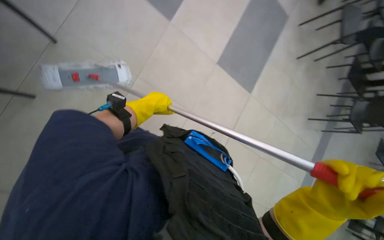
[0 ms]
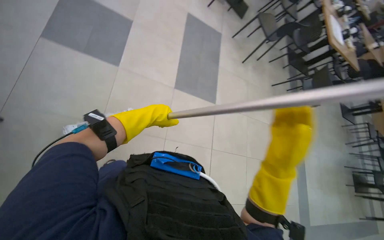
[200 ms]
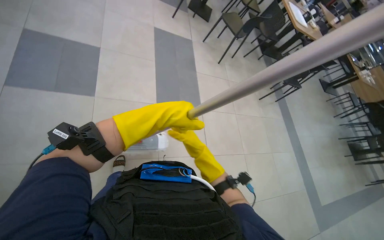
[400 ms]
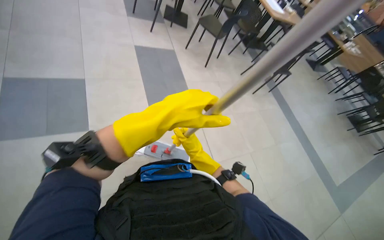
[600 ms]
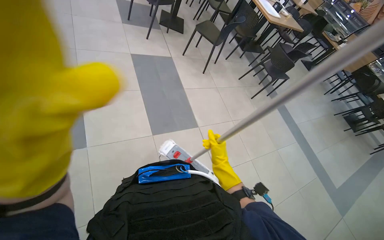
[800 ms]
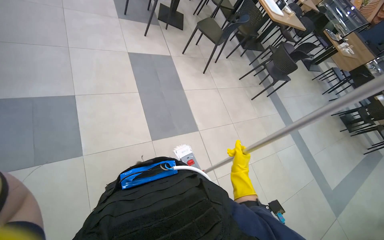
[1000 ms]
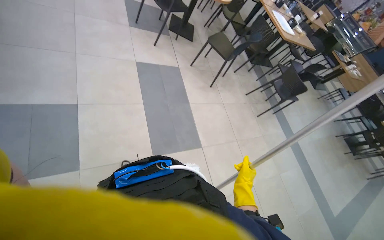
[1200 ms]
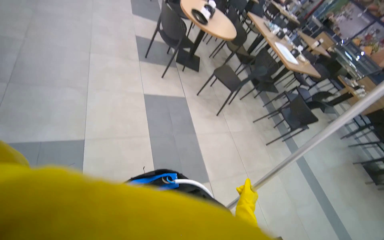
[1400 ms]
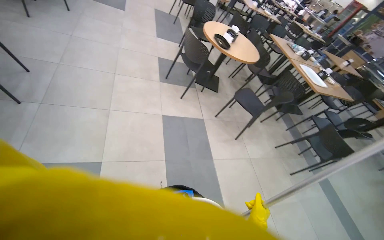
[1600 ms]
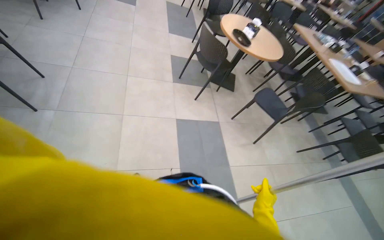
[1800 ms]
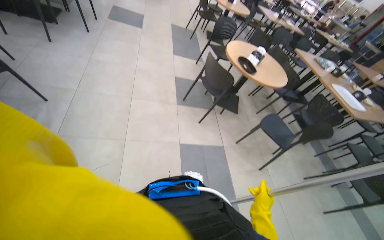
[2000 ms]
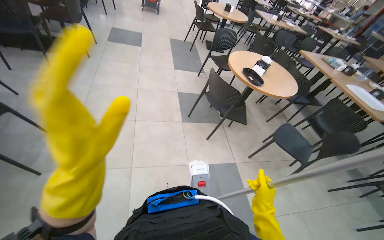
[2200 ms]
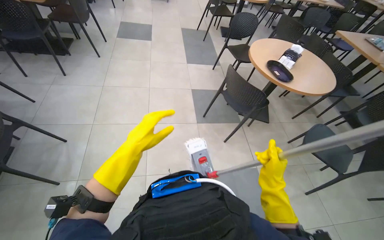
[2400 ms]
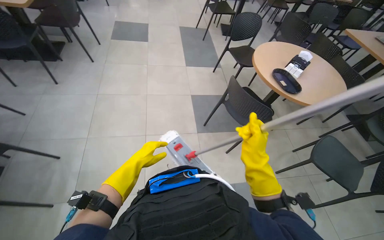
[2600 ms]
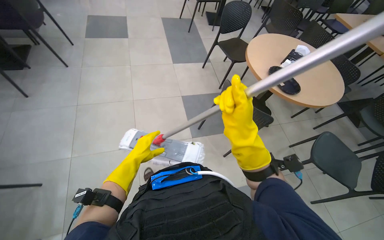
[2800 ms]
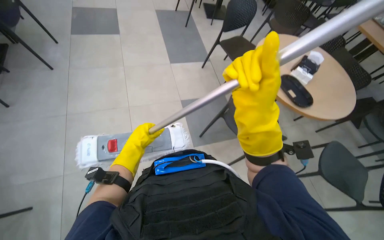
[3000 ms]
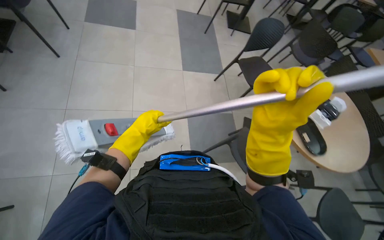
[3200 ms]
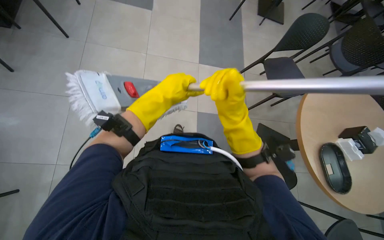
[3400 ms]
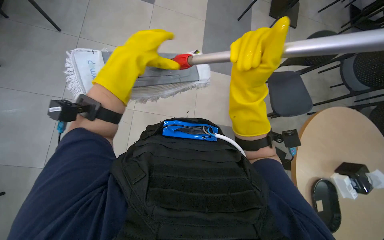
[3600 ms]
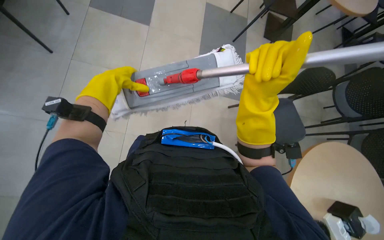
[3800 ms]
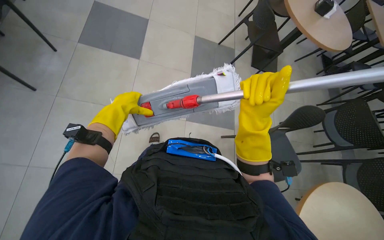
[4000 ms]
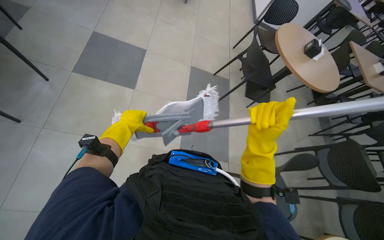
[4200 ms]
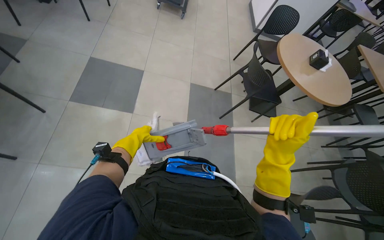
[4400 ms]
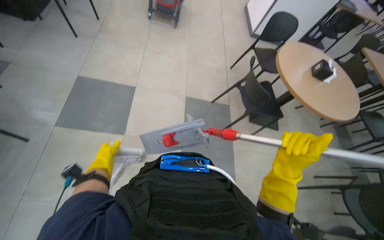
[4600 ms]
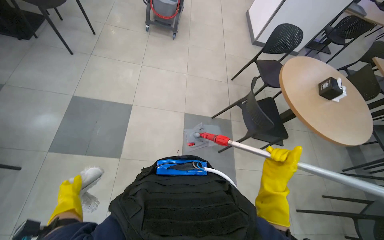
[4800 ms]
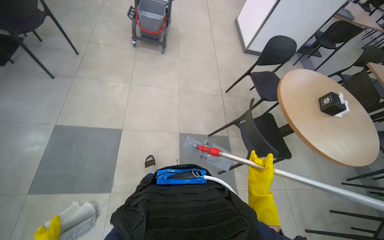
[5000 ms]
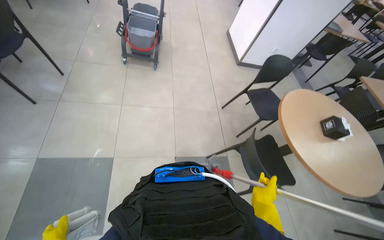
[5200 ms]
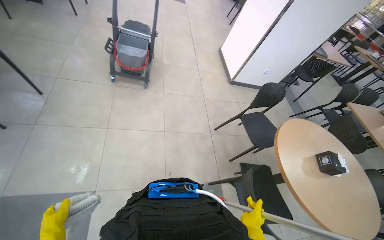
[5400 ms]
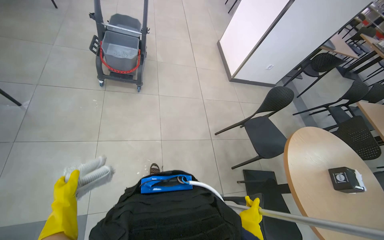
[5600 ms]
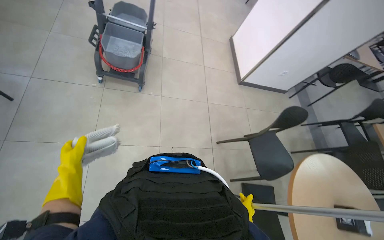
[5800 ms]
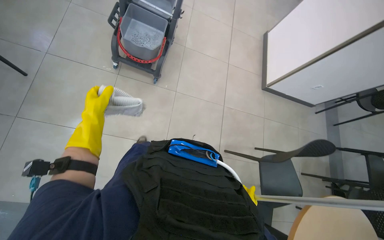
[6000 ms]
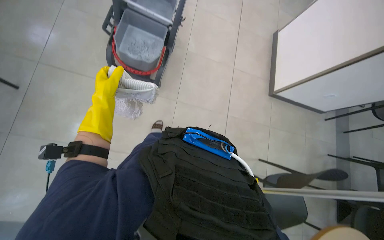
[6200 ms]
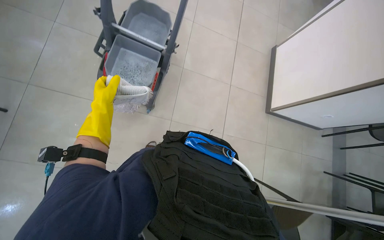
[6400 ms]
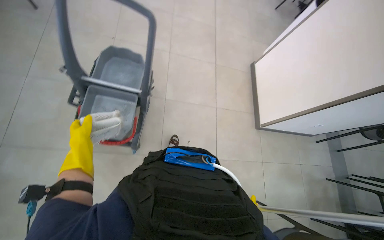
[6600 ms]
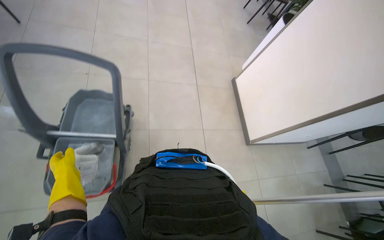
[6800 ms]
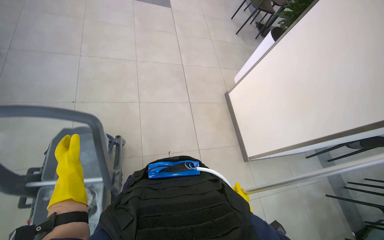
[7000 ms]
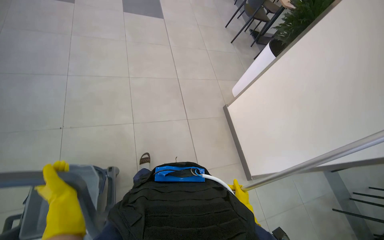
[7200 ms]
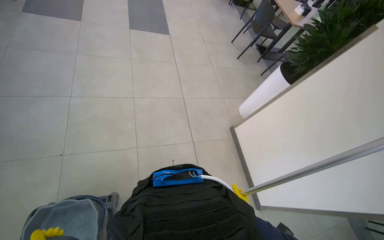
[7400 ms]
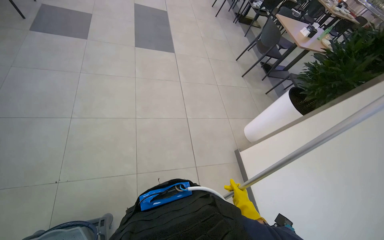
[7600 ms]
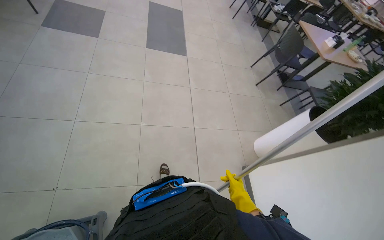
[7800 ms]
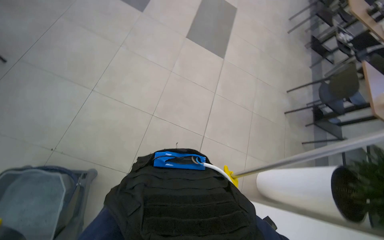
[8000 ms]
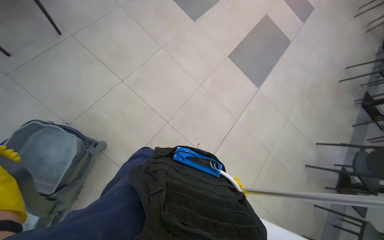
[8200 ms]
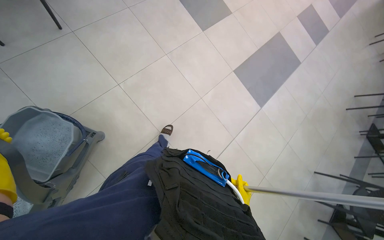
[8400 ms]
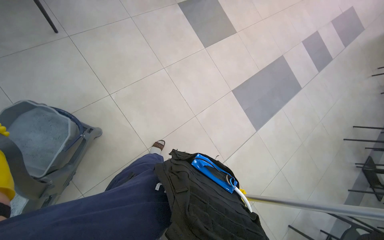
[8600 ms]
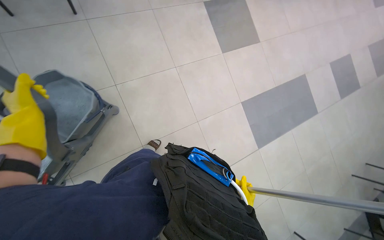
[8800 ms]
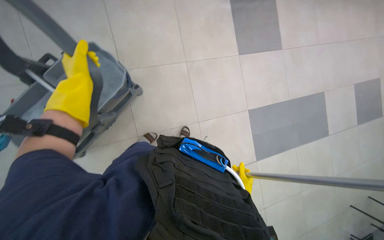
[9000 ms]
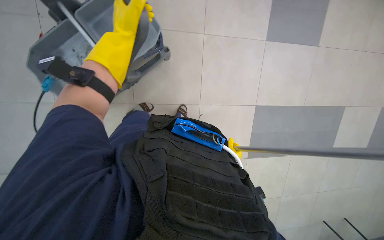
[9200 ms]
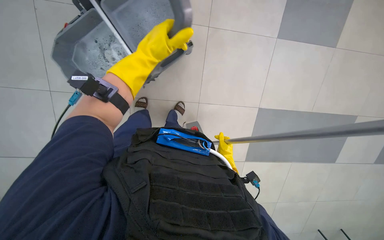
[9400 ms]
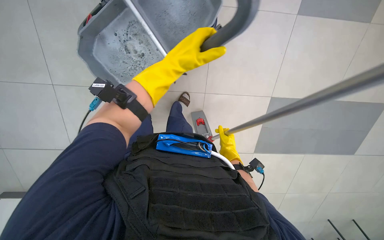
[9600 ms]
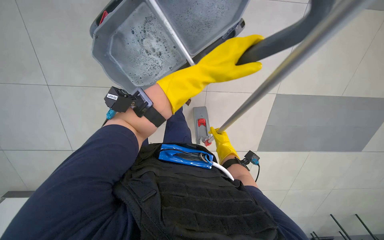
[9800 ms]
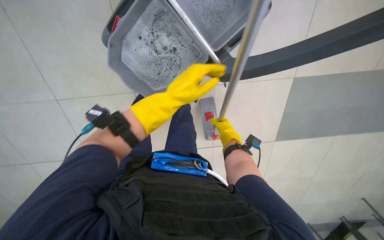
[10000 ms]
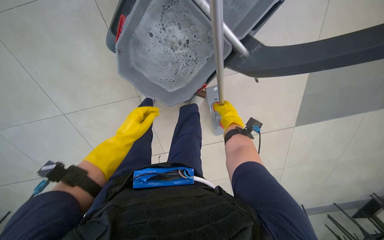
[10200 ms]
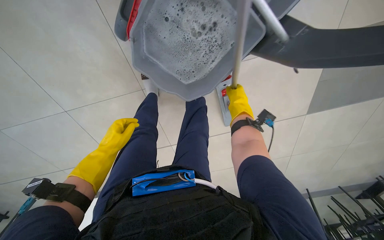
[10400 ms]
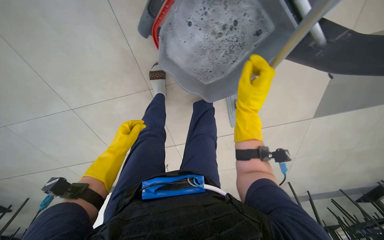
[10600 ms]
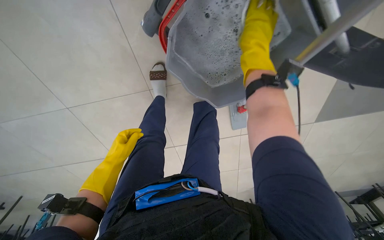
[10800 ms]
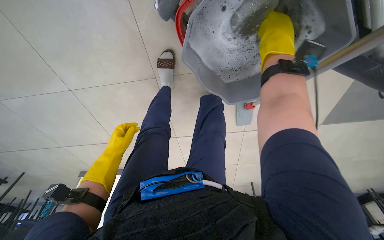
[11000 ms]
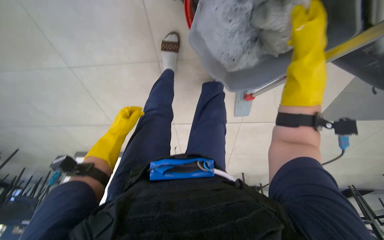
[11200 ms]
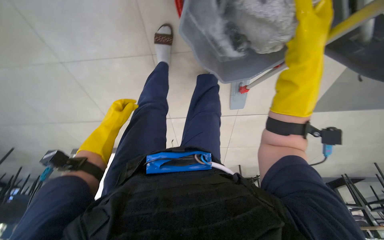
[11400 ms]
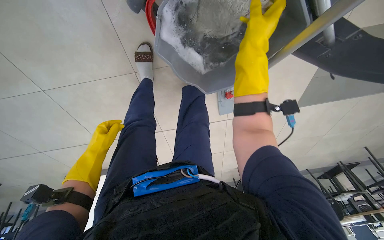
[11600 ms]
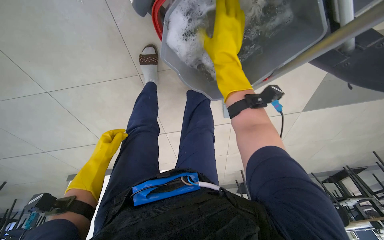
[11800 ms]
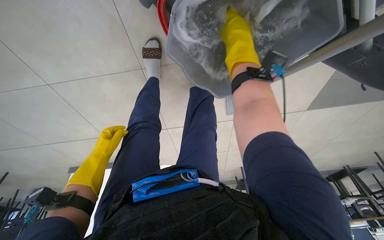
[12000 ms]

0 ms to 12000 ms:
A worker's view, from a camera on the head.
Job: preparing cleaning supplies.
The whole recording: Cleaning mop head. The worker removes the mop head and wrings it in the bucket.
0 ms to 1600 ms: The camera travels approximately 80 cm. The camera pitches upward, by about 20 degrees. The scene turns roughly 25 degrees counterclockwise in the picture.
1600 ms to 3000 ms: The head travels about 1 m.
3000 ms to 4400 ms: The camera travels approximately 60 cm. The wearer looks roughly 15 degrees further upward.
4400 ms to 6000 ms: The wearer moves roughly 1.5 m.
6000 ms to 7600 ms: The camera travels some 1.5 m.
7600 ms to 9000 ms: The camera travels roughly 90 cm. The head turns to the left by roughly 85 degrees.
9000 ms to 10400 ms: The view tilts approximately 25 degrees downward. The left hand moves down the picture, approximately 30 cm, and goes to the right and returns, some 35 cm each way, while the right hand shifts roughly 35 cm up the picture.
10400 ms to 12000 ms: The right hand goes approximately 25 cm up the picture, to the left and nearer to the camera.

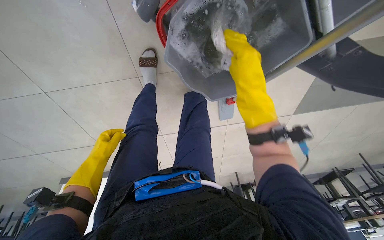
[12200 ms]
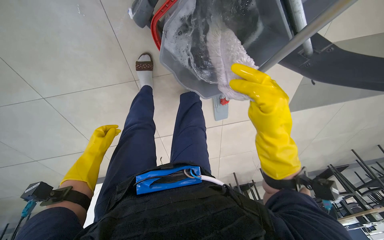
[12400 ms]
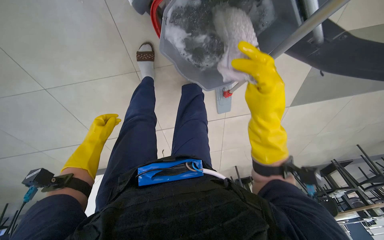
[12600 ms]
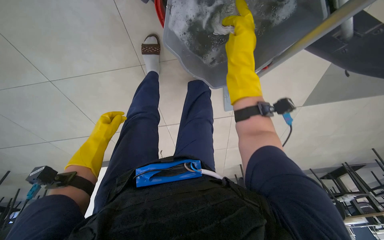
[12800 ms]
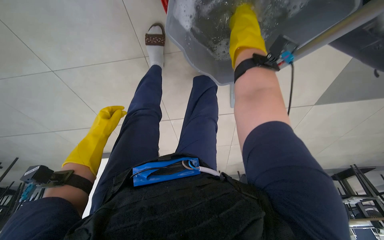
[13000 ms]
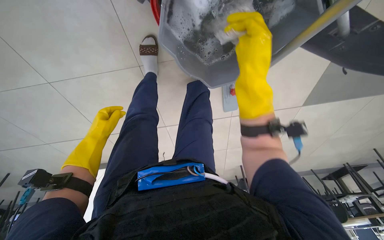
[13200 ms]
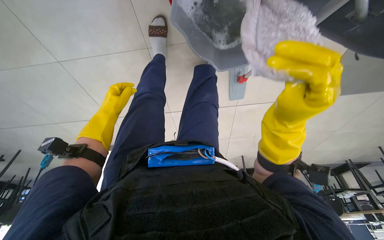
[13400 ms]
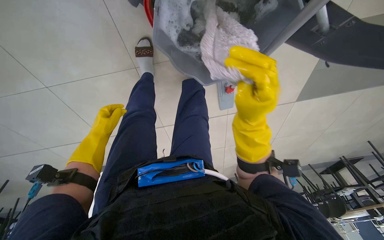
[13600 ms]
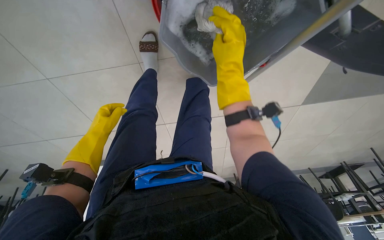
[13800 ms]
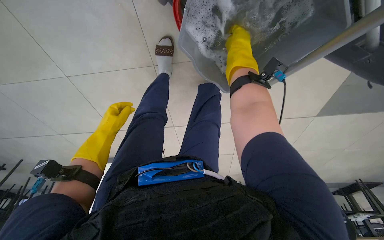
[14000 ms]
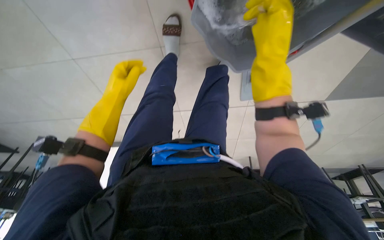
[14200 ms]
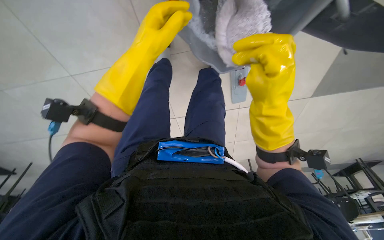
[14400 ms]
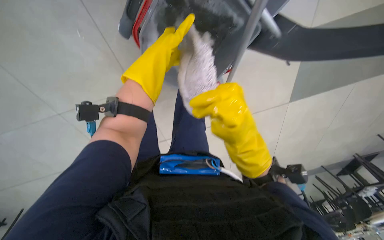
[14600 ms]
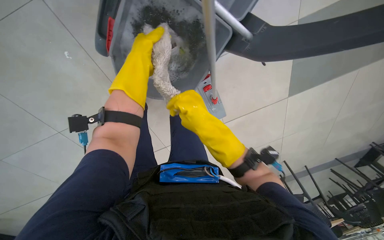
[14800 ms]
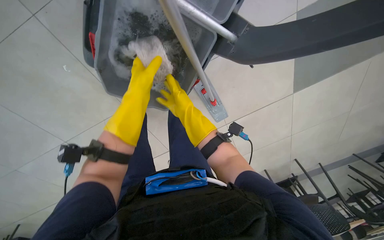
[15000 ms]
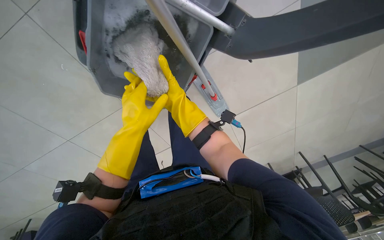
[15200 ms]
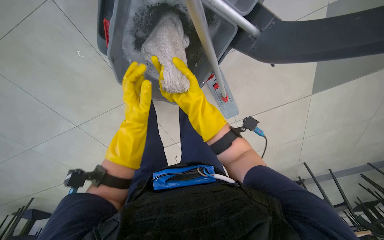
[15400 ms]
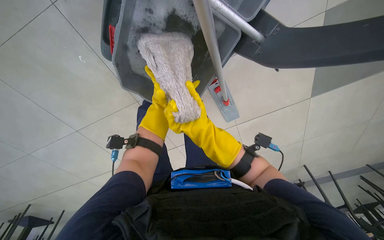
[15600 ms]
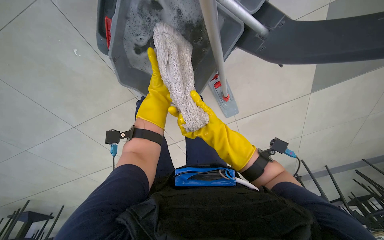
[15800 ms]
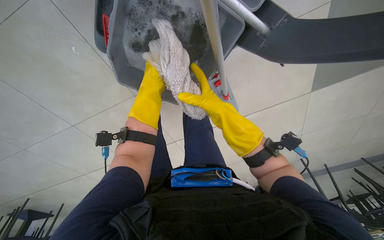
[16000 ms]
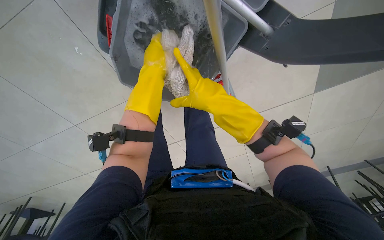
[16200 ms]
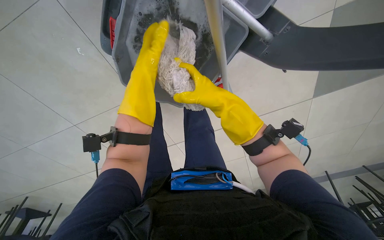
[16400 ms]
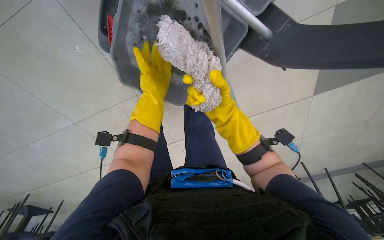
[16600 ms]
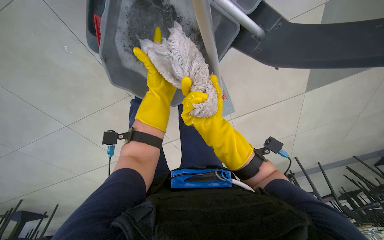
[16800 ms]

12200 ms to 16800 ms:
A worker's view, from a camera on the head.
Job: preparing cleaning supplies.
The whole recording: Cleaning mop head. The worker removes the mop head and wrings it in the bucket.
12200 ms to 13800 ms: The right hand moves up and down the picture over roughly 20 cm, changing direction 3 times.
13800 ms to 15200 ms: The left hand moves to the right and nearer to the camera, roughly 35 cm. Meanwhile the right hand swings nearer and farther, approximately 25 cm each way, with 2 reversals.
15200 ms to 16800 ms: The left hand shifts approximately 15 cm up the picture and farther from the camera.

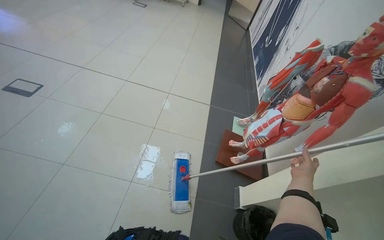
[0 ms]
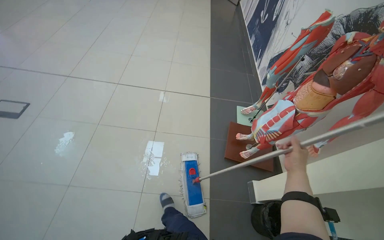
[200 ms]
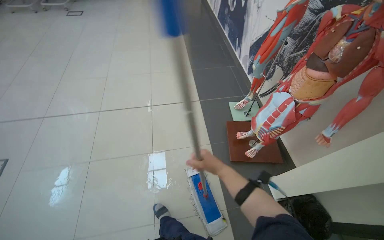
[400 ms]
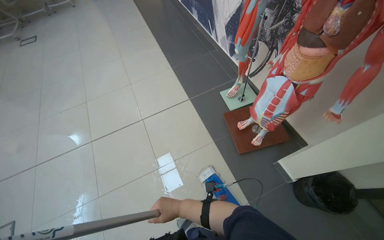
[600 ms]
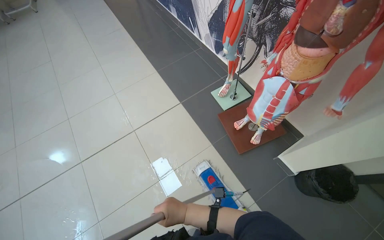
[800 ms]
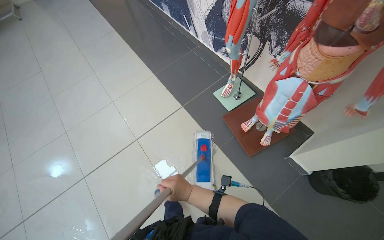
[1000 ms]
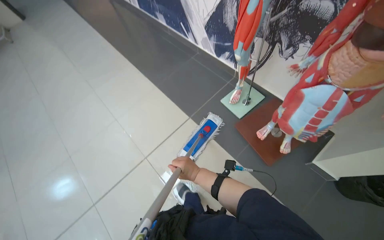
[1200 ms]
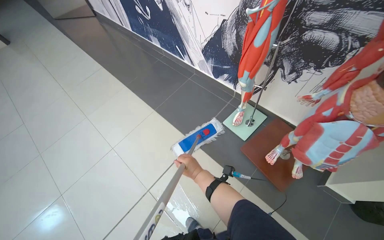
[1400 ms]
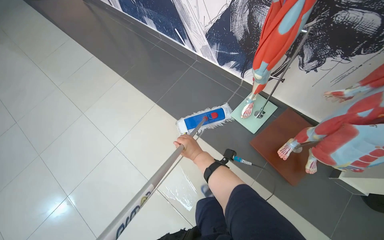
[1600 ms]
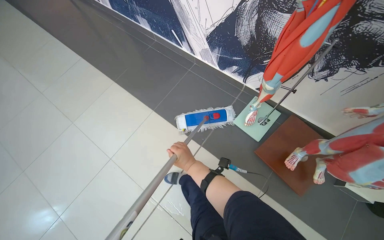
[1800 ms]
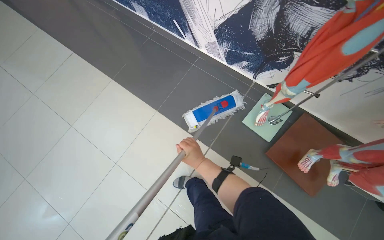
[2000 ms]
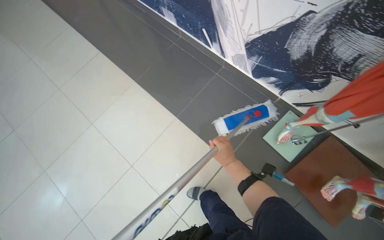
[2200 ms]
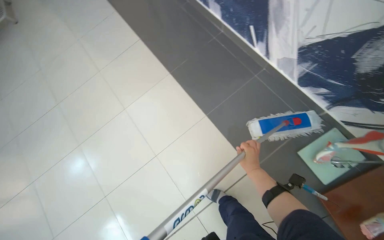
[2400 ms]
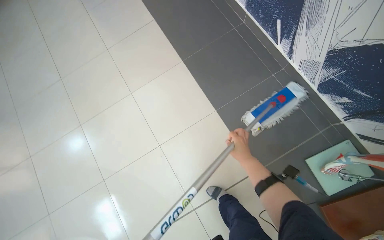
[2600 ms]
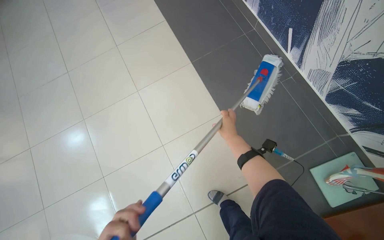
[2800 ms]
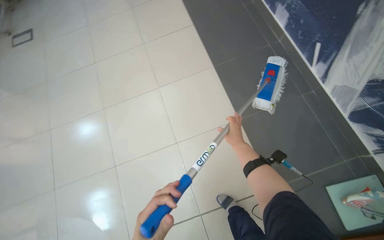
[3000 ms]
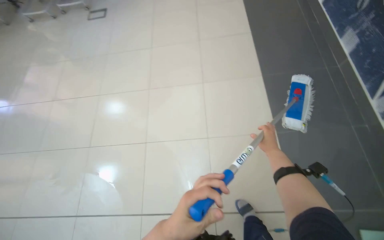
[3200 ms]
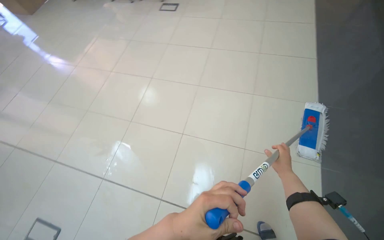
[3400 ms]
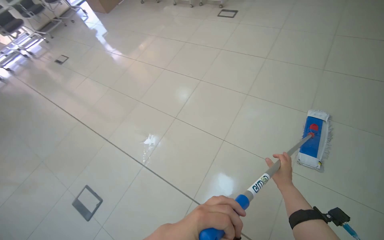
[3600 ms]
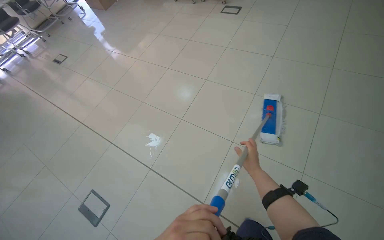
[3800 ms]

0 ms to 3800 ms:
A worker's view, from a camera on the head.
Job: mopping floor.
The whole recording: Mopping the floor. The worker mops the tiled floor, periodically wringing the mop and opening/closing doors to access new areas.
0 ms to 1200 ms: The head travels about 80 cm. The wearer looks some 15 degrees further downward. The scene rotates counterclockwise by roughly 55 degrees.
1200 ms to 2600 ms: The camera is carried roughly 1 m. The wearer looks about 15 degrees further downward.
